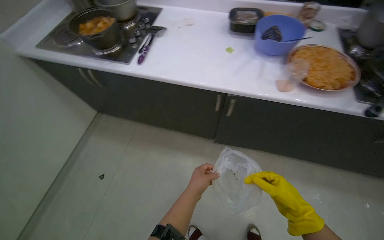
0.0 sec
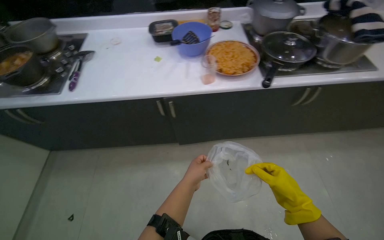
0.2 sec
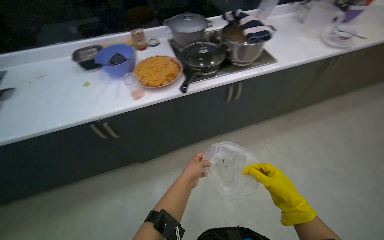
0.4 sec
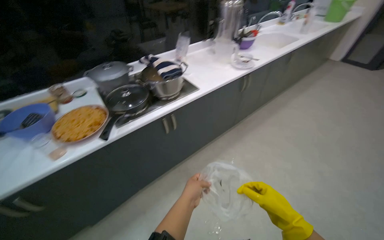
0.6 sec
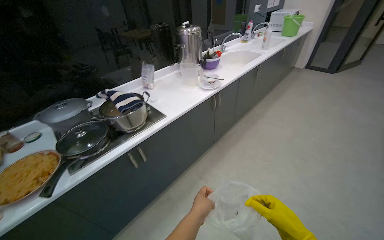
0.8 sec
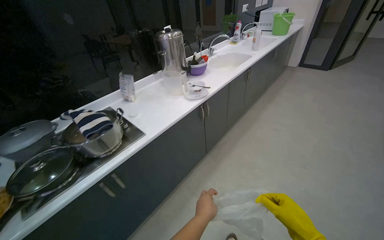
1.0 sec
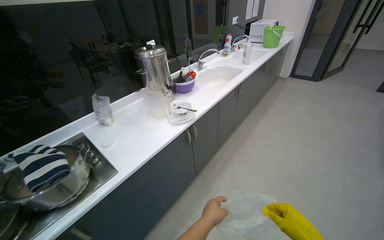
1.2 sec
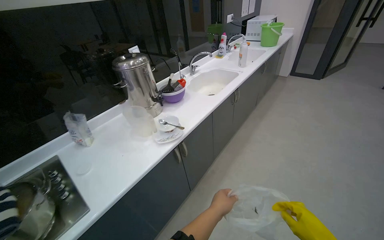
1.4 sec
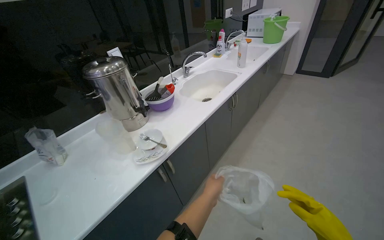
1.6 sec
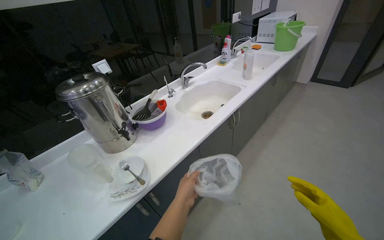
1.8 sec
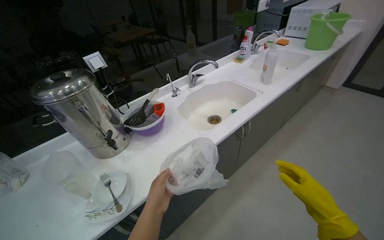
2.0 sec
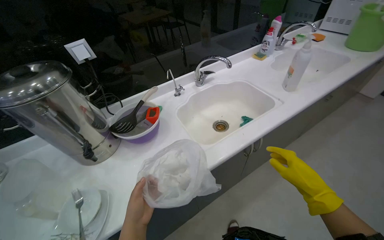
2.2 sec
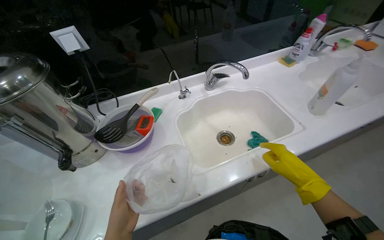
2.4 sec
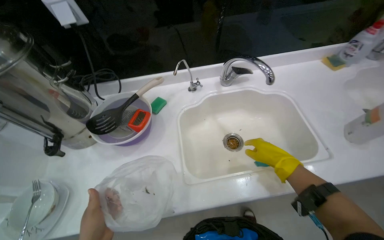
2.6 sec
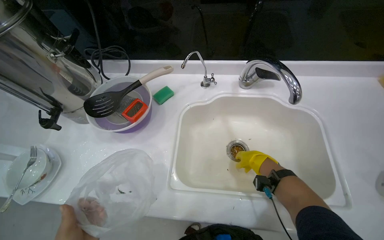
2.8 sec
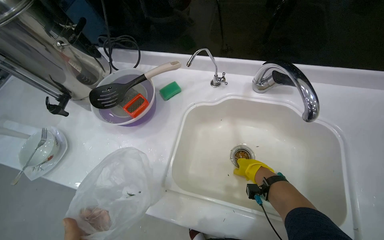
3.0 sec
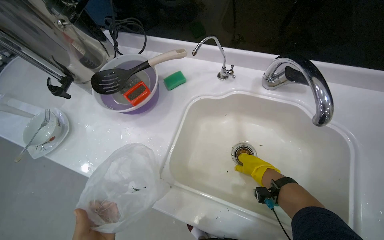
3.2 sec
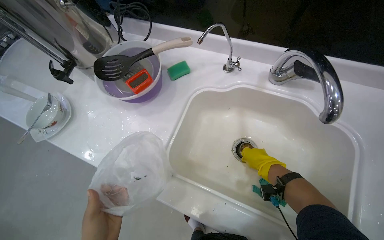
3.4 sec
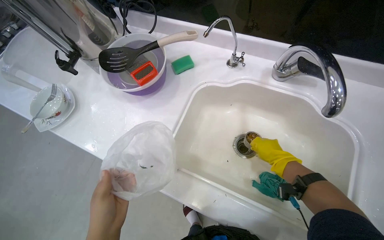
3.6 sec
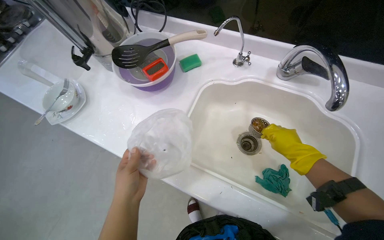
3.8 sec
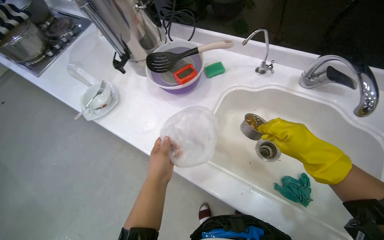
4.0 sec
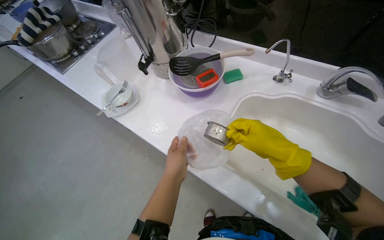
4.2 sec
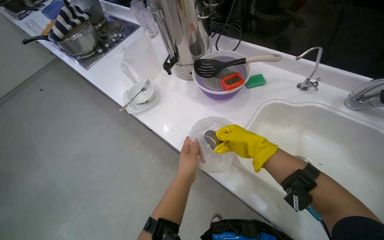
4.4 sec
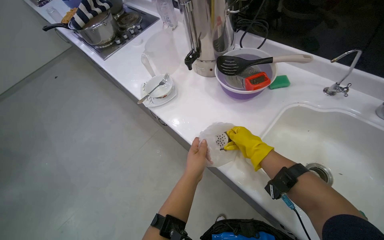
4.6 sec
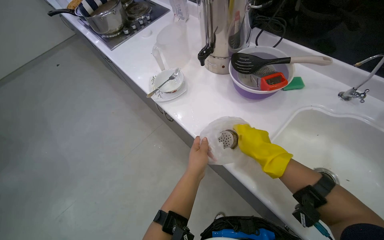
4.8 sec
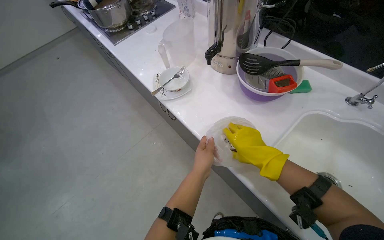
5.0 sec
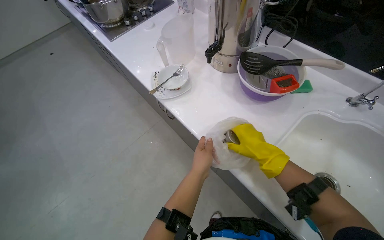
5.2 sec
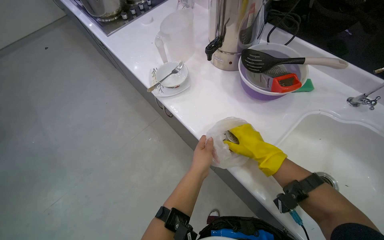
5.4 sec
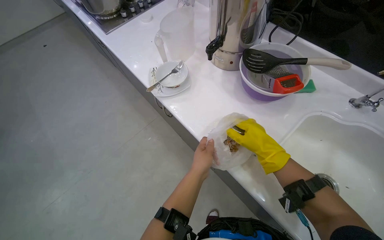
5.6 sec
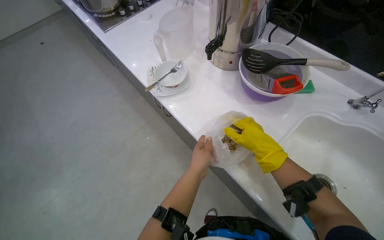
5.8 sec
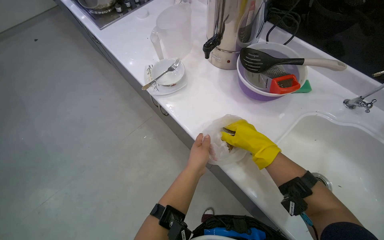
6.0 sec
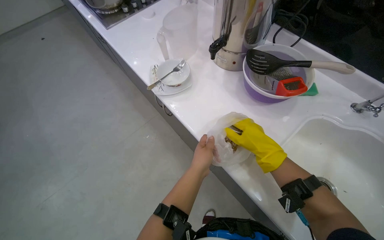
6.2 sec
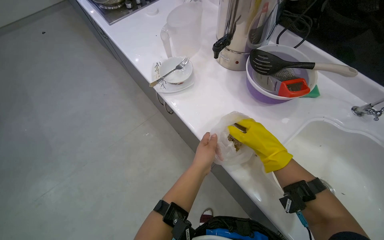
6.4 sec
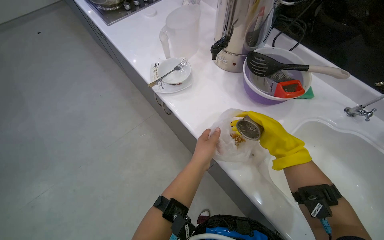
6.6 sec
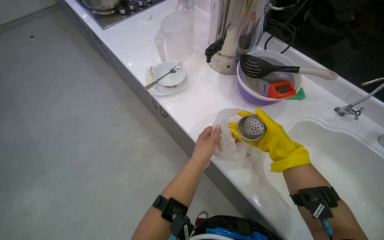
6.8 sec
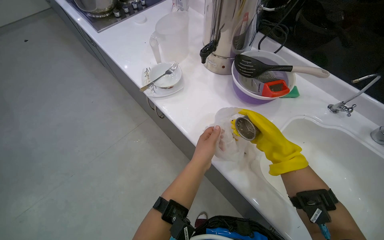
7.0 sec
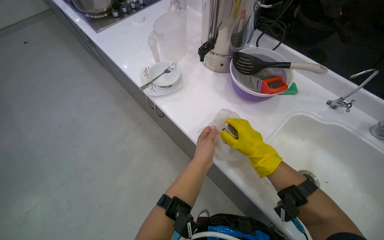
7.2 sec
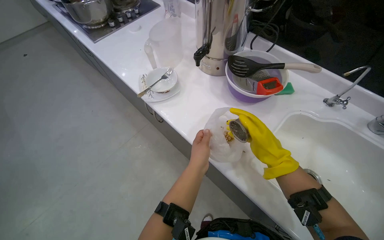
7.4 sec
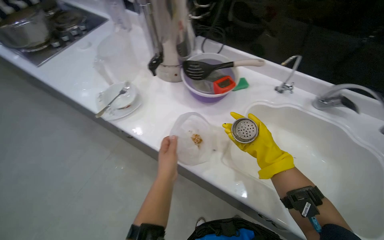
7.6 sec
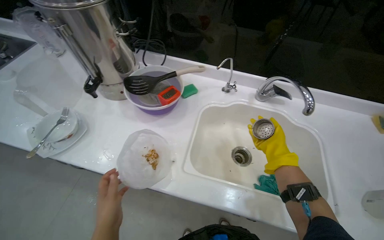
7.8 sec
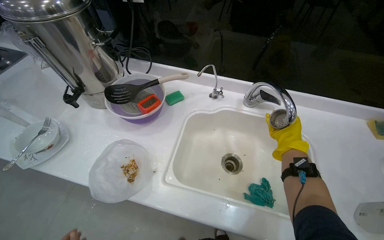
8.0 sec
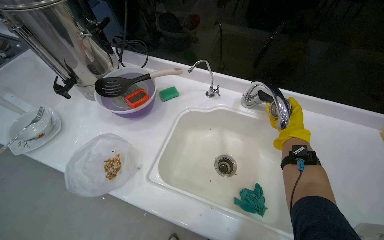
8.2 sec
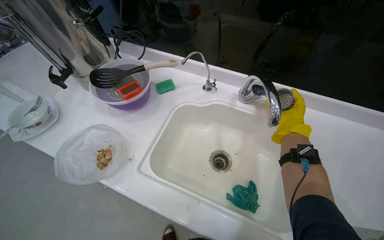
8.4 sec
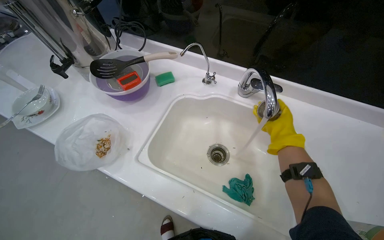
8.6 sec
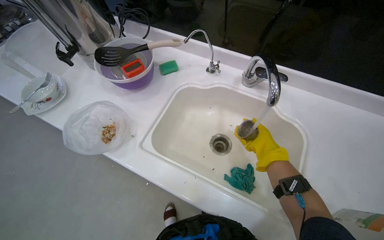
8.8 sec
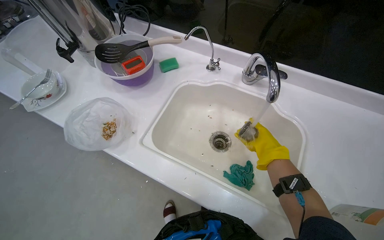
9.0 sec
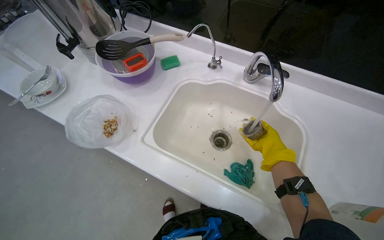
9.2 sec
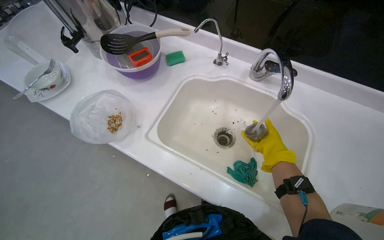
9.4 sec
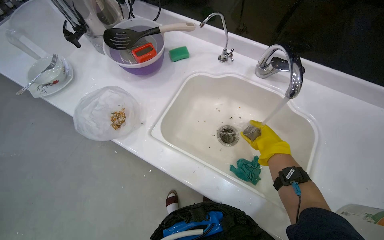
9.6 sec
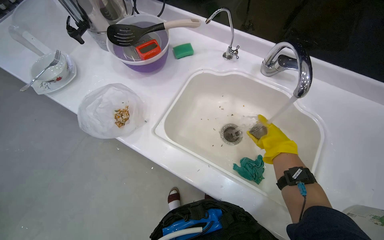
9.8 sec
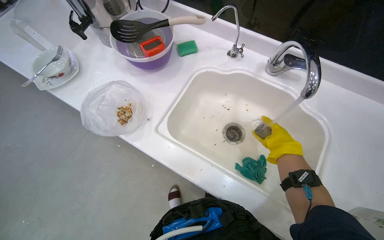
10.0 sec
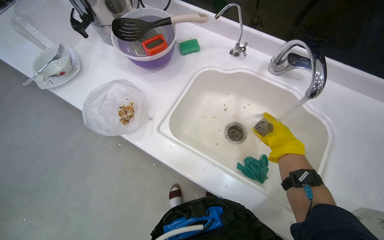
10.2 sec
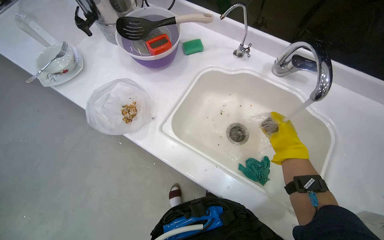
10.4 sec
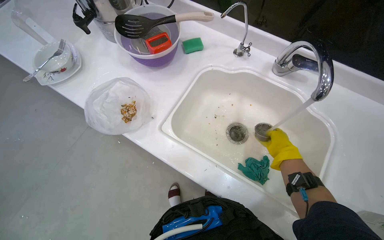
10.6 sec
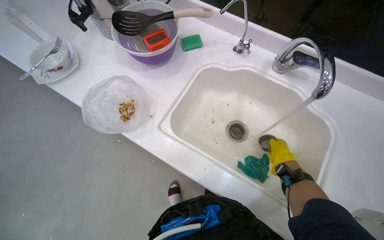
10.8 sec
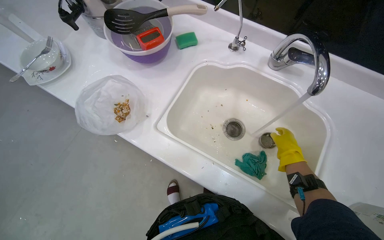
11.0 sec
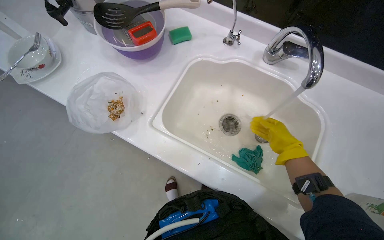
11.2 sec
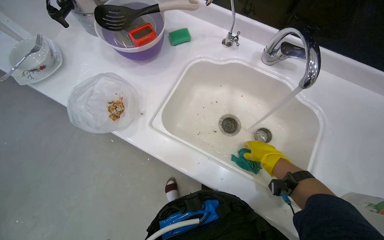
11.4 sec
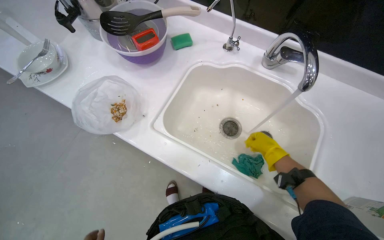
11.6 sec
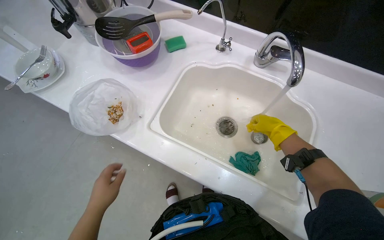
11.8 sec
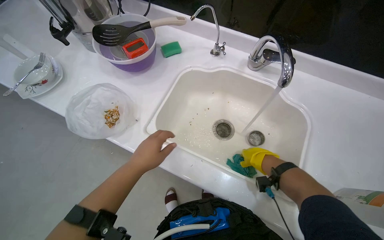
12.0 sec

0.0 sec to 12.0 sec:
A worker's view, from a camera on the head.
Job: cleaning kitchen.
The whole recording: Cleaning kitchen counter and sink. The worker cleans the kitchen counter and sinks, removing food scraps and scrubbing the surfaces.
0.0 sec to 1.6 sec: The camera is carried some 1.5 m. The head rotates approximately 65 degrees to the right. The camera pitches upward, by about 25 degrees.
1.6 sec to 3.0 sec: The wearer moves about 1 m. The wearer looks roughly 65 degrees further to the left. The camera pitches downward, by approximately 30 degrees.
3.0 sec to 4.4 sec: The head turns to the left by about 25 degrees. The right hand reaches about 15 cm nearer to the camera, then returns.
6.0 sec to 7.6 sec: The head rotates about 15 degrees to the right.
7.6 sec to 9.0 sec: The right hand goes roughly 35 cm to the right.

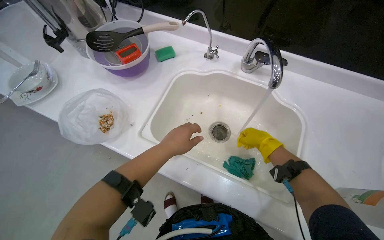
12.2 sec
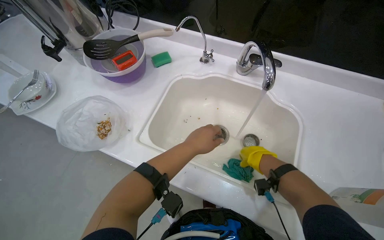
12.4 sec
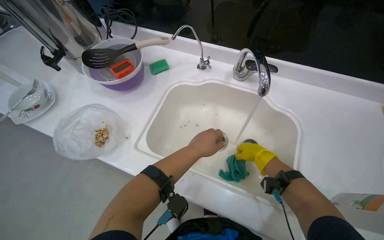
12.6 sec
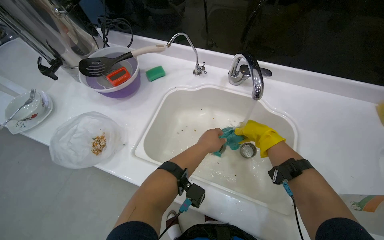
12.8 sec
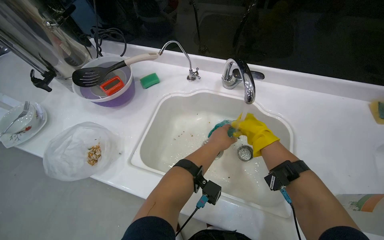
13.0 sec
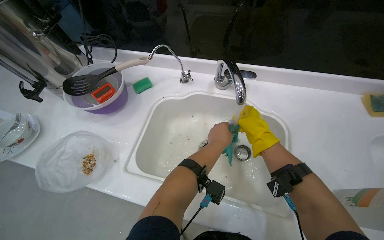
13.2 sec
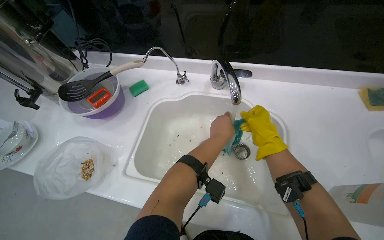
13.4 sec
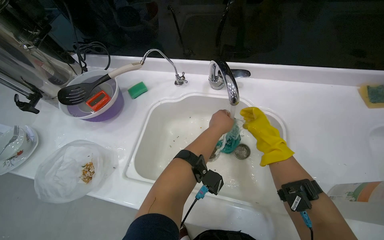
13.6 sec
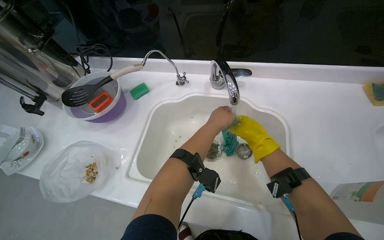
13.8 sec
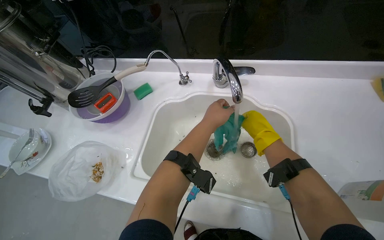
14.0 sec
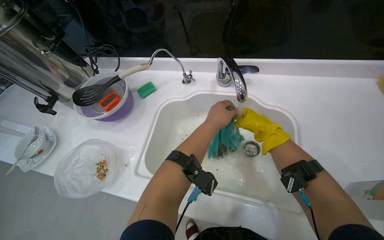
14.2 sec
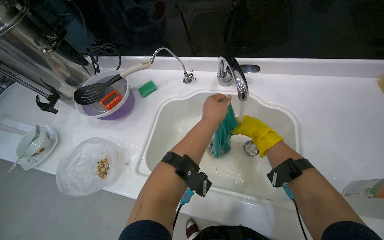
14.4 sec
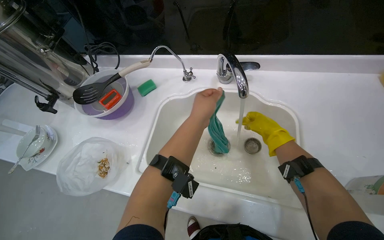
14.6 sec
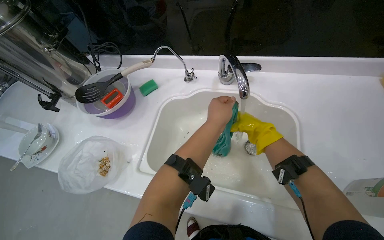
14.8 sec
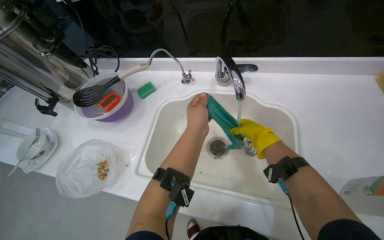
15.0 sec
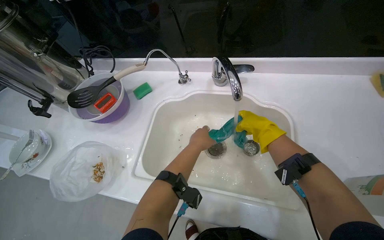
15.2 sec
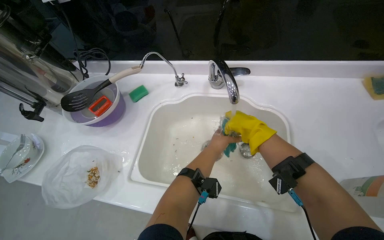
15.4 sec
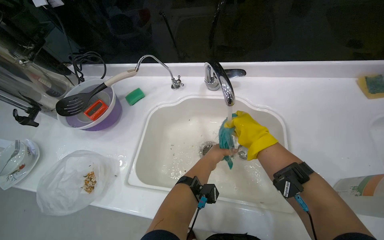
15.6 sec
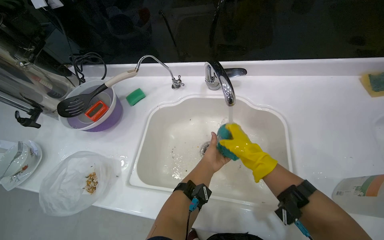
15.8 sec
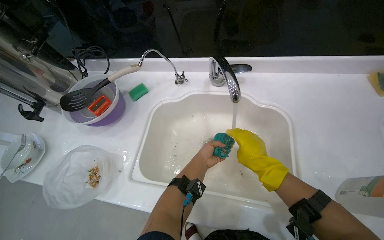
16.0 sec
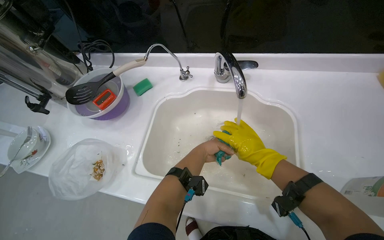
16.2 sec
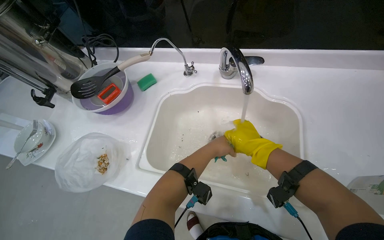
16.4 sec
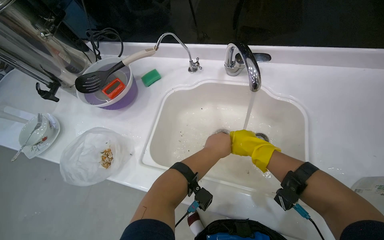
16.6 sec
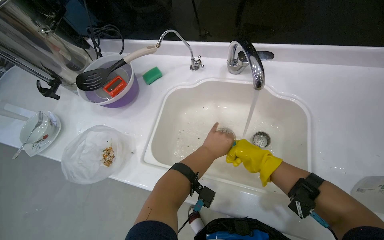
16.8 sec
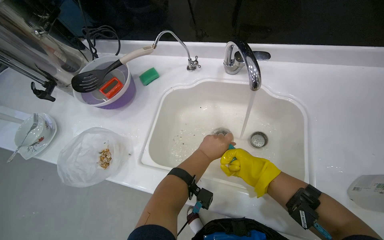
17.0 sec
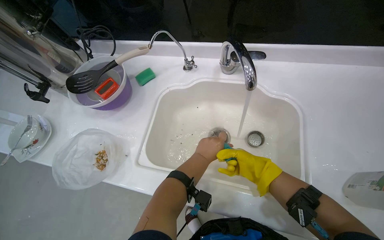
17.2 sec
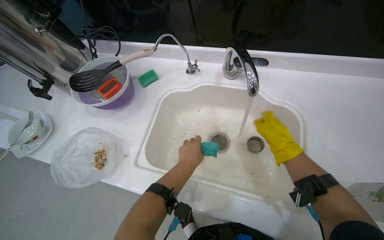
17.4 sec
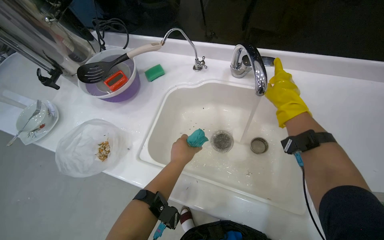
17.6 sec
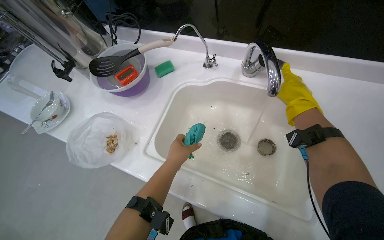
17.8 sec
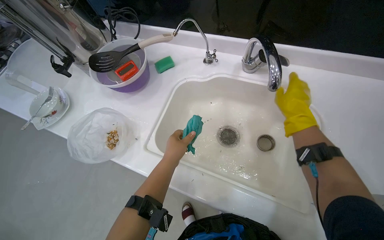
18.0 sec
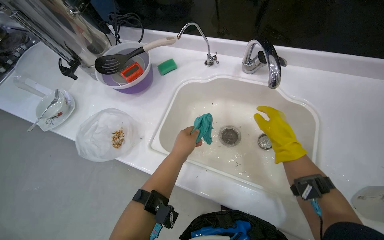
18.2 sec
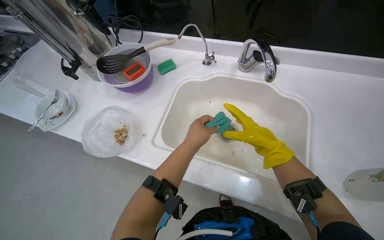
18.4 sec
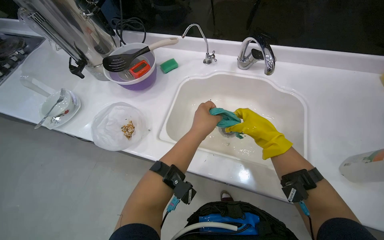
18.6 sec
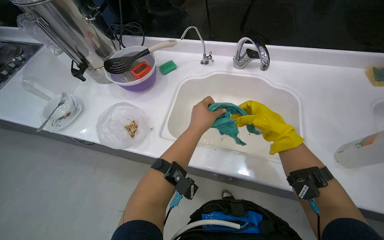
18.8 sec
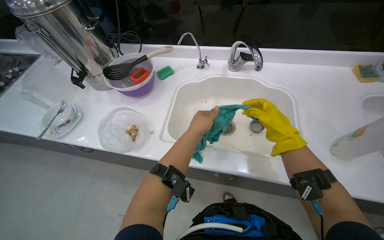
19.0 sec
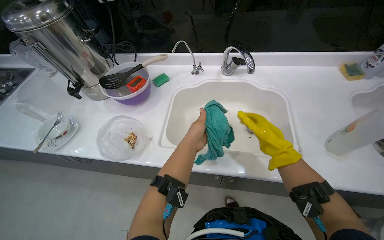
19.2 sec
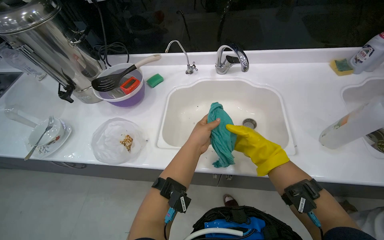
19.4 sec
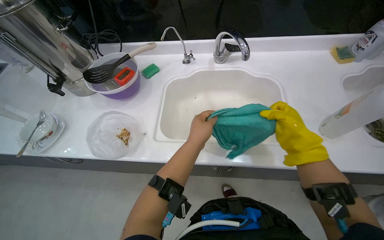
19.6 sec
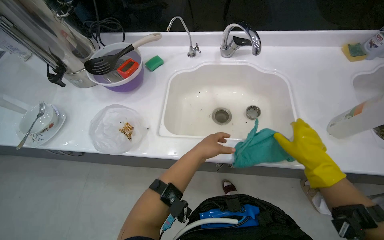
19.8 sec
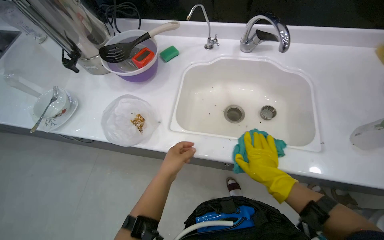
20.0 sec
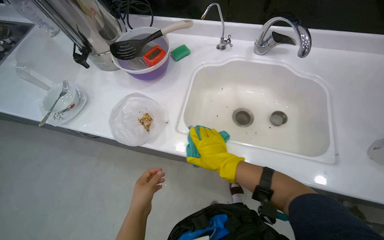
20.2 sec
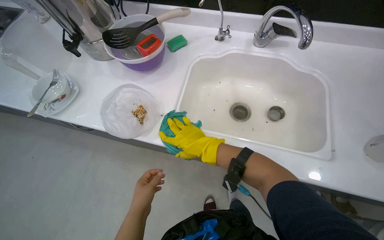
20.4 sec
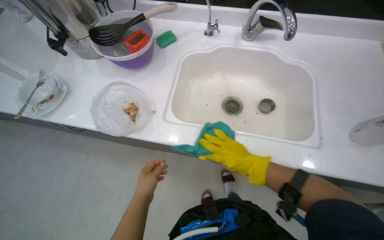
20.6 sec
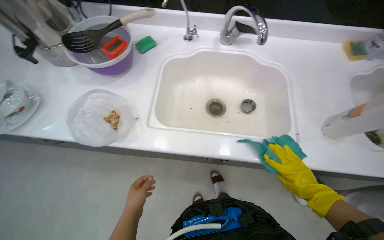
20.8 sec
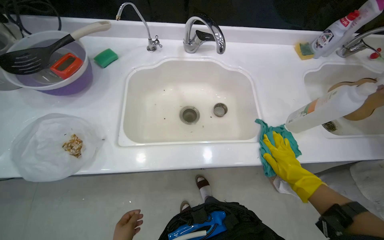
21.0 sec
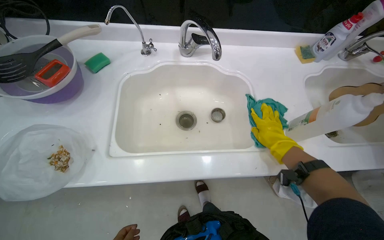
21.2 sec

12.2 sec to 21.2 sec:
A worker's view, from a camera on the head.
Job: cleaning kitchen.
The whole recording: Cleaning kitchen counter and sink. The worker cleans the kitchen counter and sinks, removing food scraps and scrubbing the surfaces.
13.8 sec to 15.2 sec: The left hand is displaced down the picture by about 10 cm, and travels nearer to the camera and back again, some 10 cm each way.
15.2 sec to 16.6 sec: The right hand goes approximately 10 cm farther from the camera.
16.6 sec to 18.2 sec: The right hand moves up and down the picture over approximately 25 cm, changing direction 2 times; the left hand shifts some 15 cm to the left.
18.2 sec to 19.8 sec: The head turns to the right by roughly 15 degrees.
19.8 sec to 21.2 sec: The right hand reaches about 35 cm to the left, then returns.
